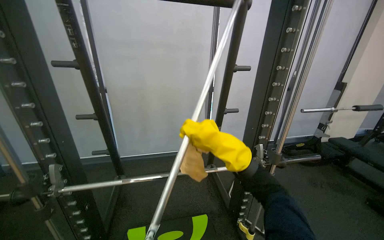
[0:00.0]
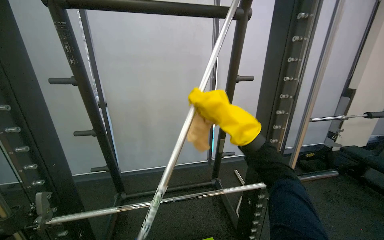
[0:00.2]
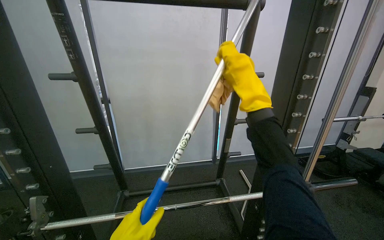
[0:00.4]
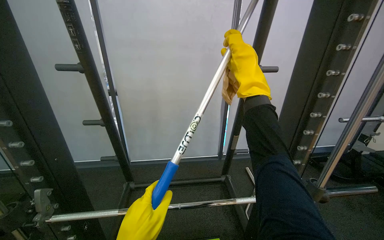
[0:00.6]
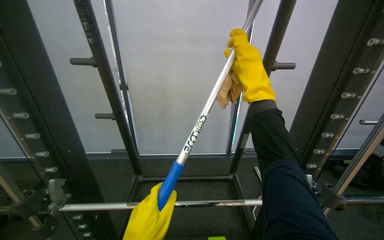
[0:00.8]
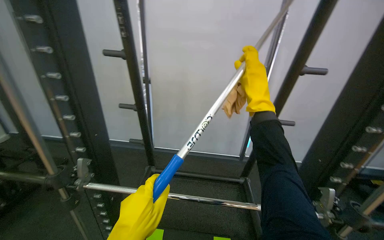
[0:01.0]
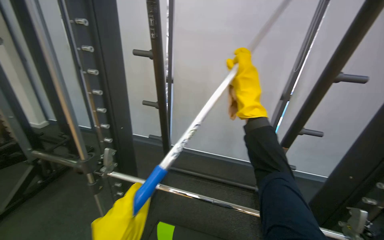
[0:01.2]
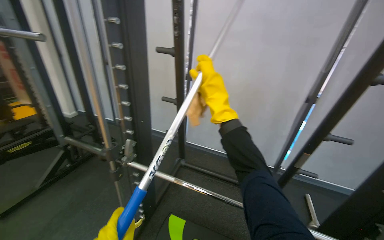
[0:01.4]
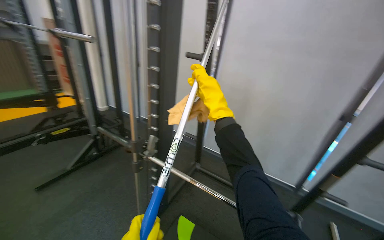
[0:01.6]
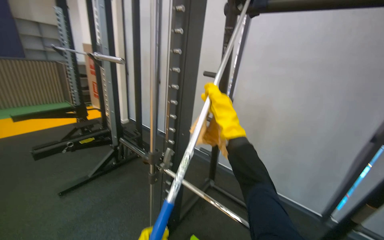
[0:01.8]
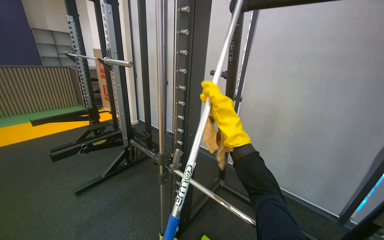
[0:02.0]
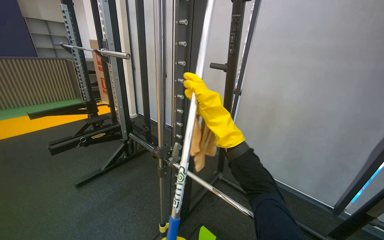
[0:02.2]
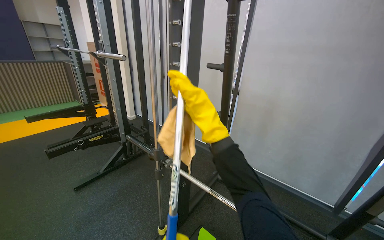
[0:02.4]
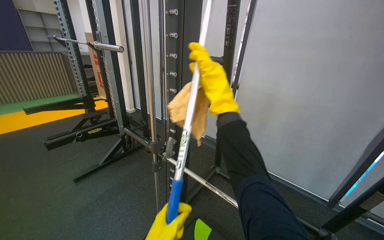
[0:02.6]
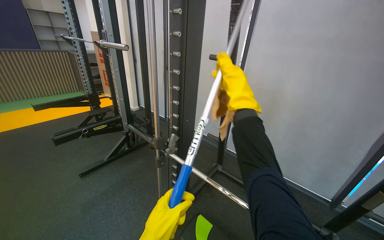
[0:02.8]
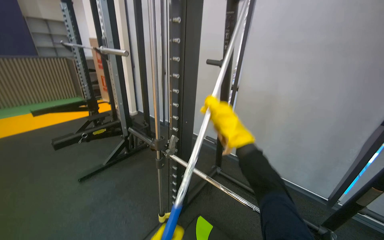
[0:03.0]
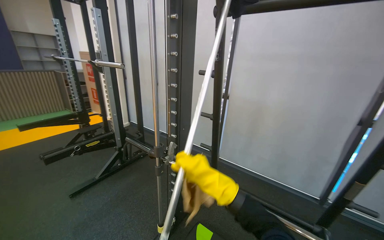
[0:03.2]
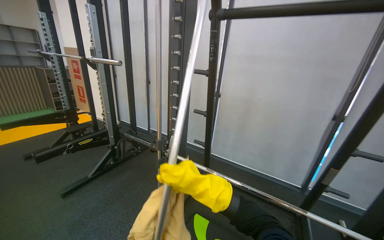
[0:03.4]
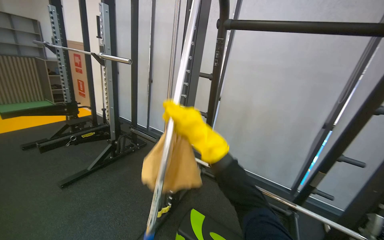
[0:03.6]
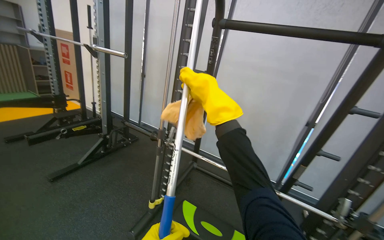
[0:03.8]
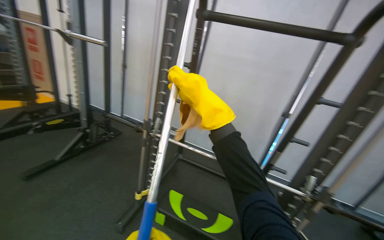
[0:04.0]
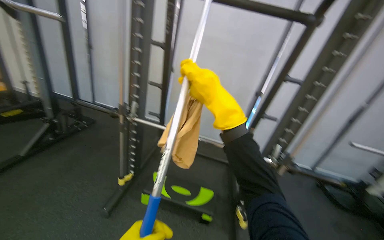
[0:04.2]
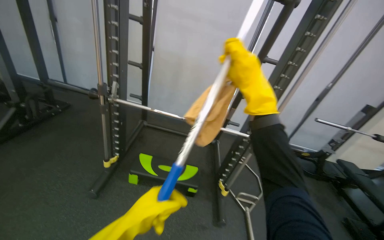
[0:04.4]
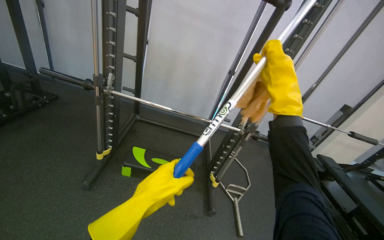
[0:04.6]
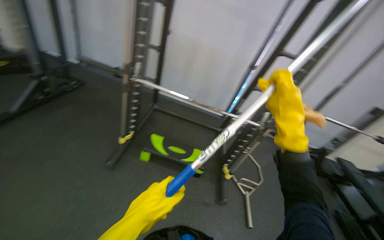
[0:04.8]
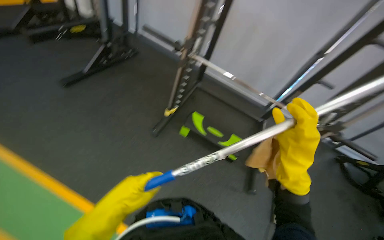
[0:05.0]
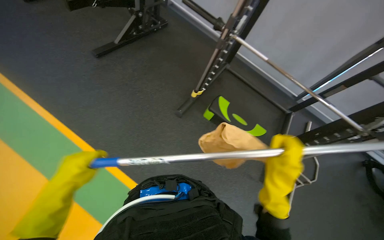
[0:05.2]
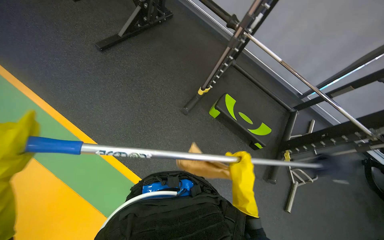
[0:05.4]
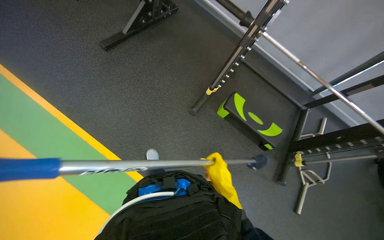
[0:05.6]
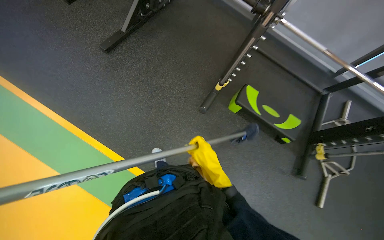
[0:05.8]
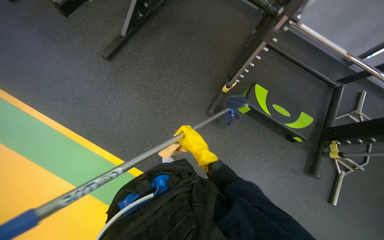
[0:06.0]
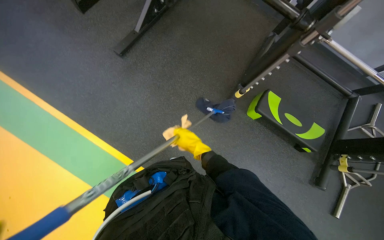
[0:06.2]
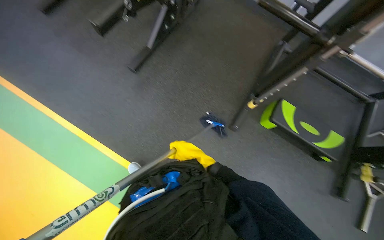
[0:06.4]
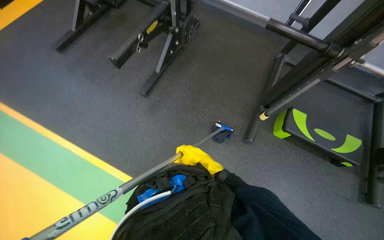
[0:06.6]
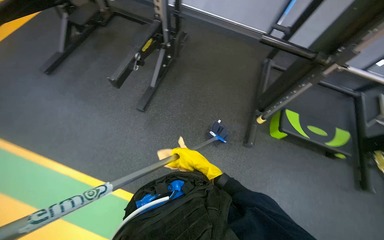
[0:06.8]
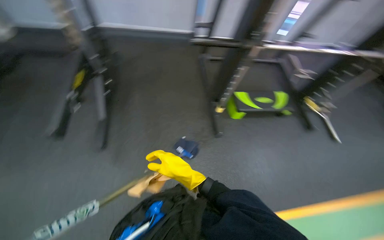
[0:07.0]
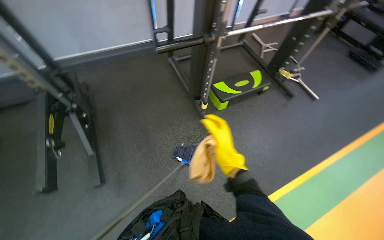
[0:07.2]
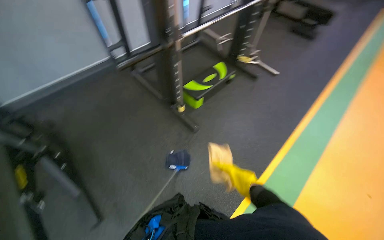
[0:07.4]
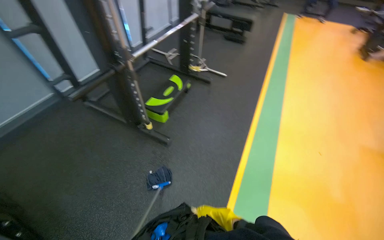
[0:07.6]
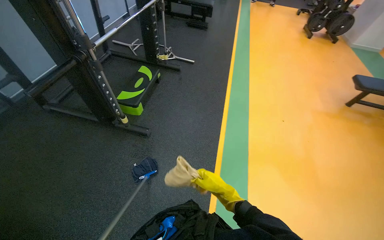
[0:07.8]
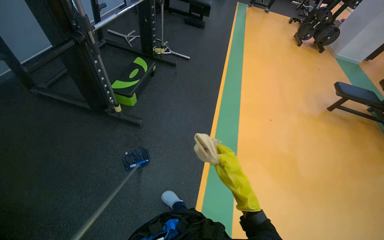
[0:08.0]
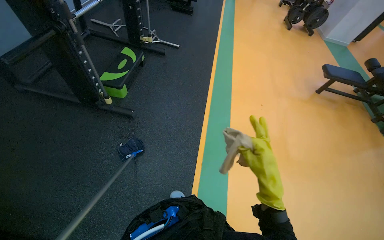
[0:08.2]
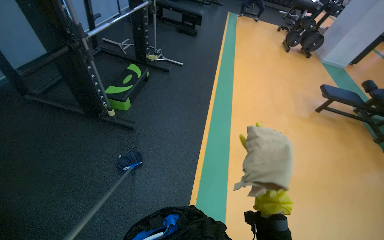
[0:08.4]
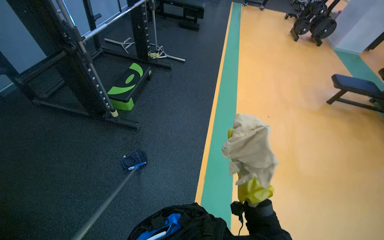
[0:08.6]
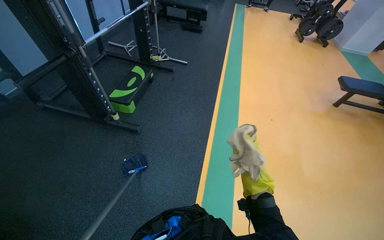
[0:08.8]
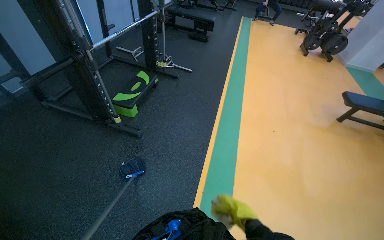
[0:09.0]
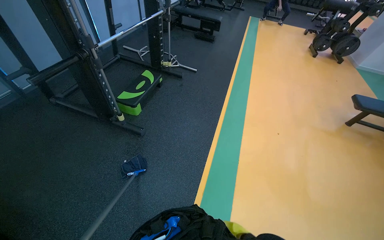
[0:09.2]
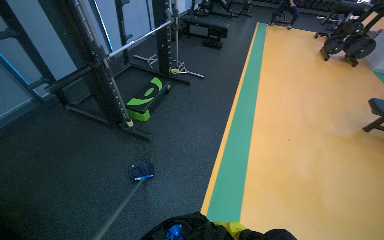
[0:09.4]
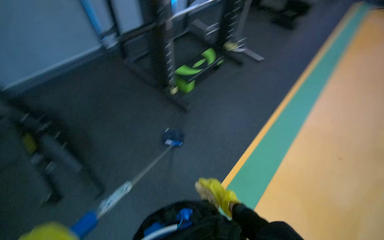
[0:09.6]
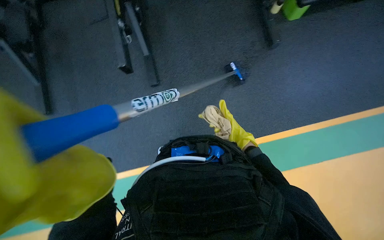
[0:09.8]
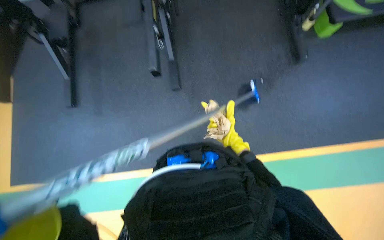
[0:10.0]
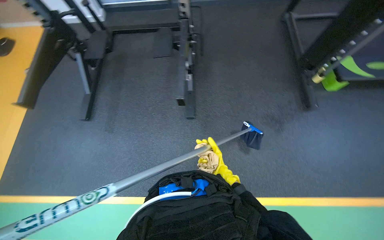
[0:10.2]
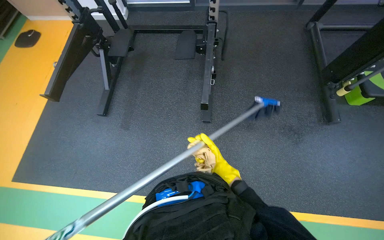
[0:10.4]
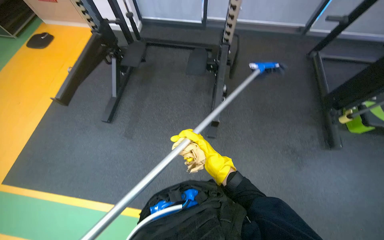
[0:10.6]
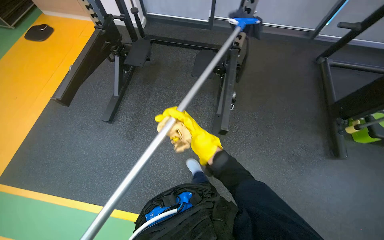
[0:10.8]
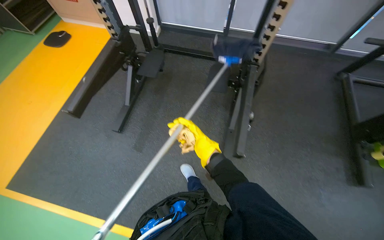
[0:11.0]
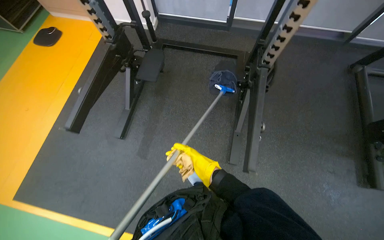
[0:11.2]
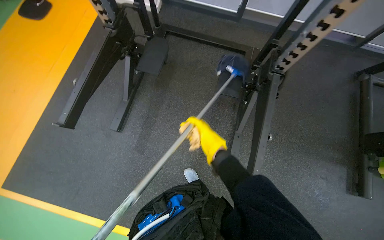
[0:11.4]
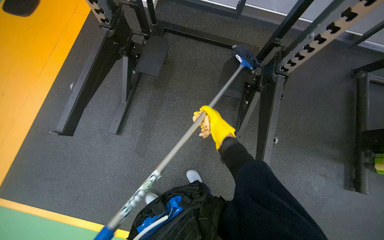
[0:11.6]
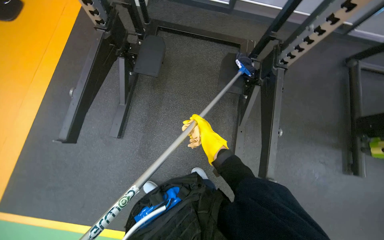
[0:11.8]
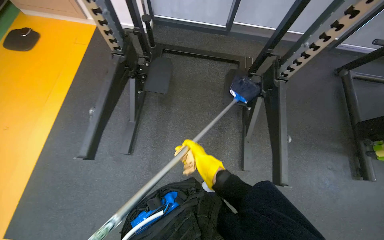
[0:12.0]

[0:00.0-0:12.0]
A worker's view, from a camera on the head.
Job: wiping surfaces.
The whole recording: Cleaning Smith machine. The worker uses a long-handled tool to clean the floor around and wipe the bar of the Smith machine.
0:00.0 to 0:01.6: The wearer looks some 40 degrees further to the left.
0:03.0 to 0:04.4: The wearer moves about 50 cm. The camera sweeps to the right, by some 35 degrees. The camera pitches downward, by roughly 10 degrees.
0:04.4 to 0:06.0: The wearer moves about 80 cm. The head rotates about 30 degrees to the left. The camera pitches downward, by roughly 35 degrees.
0:06.0 to 0:07.6: The camera travels roughly 50 cm. The wearer looks about 95 degrees further to the right. The camera pitches upward, by about 15 degrees.
0:09.0 to 0:10.4: The wearer's head swings roughly 80 degrees to the left. The wearer looks some 20 degrees further downward.
0:10.4 to 0:12.0: The wearer moves approximately 80 cm.

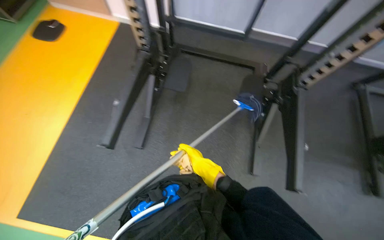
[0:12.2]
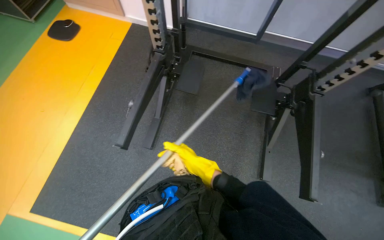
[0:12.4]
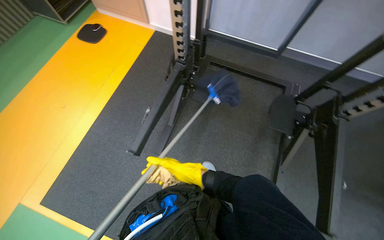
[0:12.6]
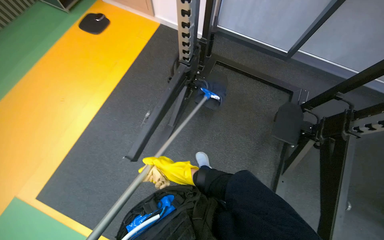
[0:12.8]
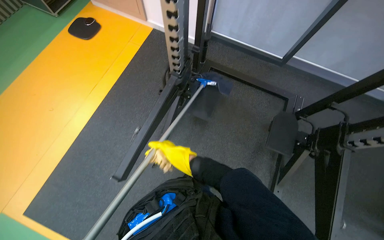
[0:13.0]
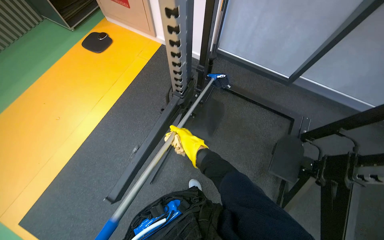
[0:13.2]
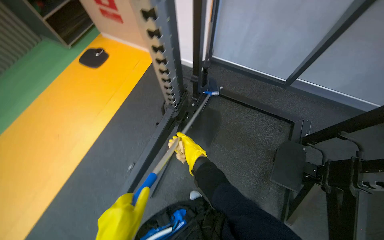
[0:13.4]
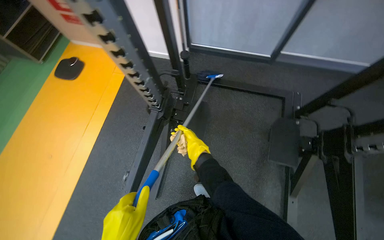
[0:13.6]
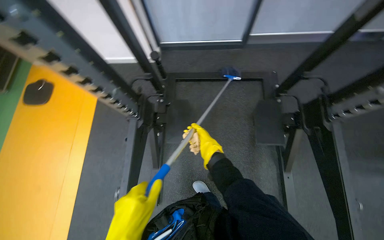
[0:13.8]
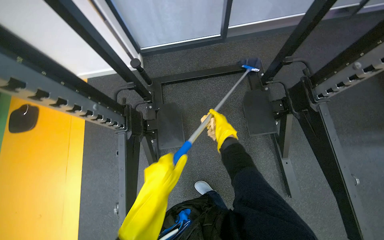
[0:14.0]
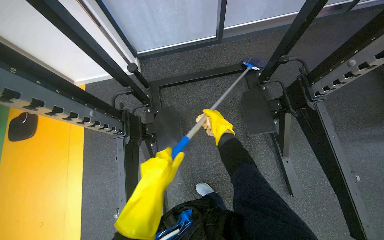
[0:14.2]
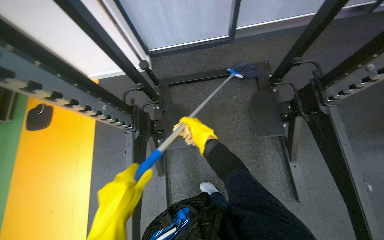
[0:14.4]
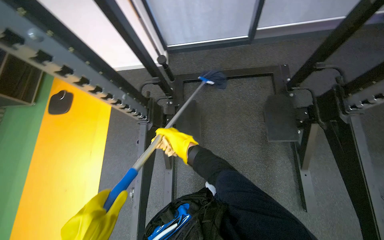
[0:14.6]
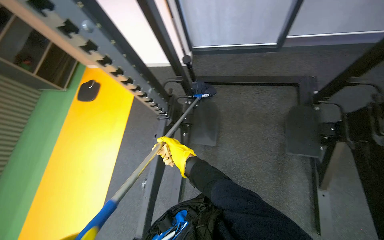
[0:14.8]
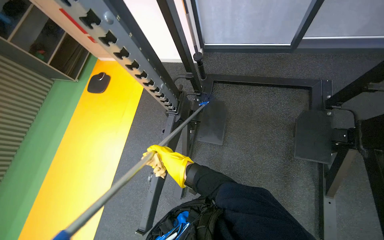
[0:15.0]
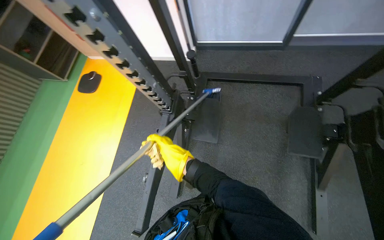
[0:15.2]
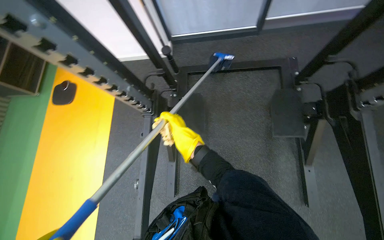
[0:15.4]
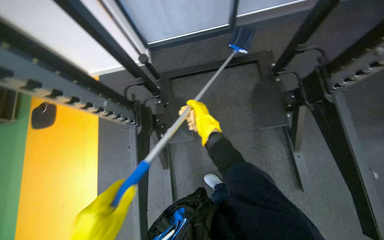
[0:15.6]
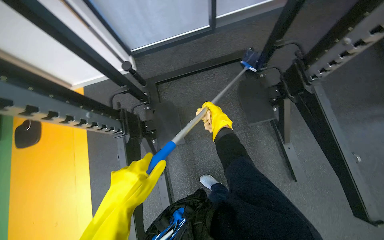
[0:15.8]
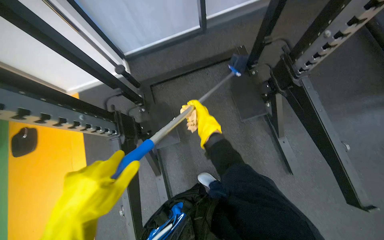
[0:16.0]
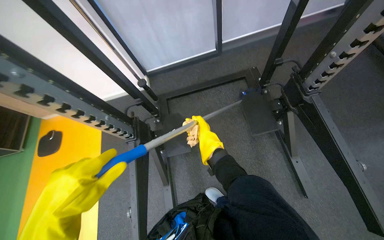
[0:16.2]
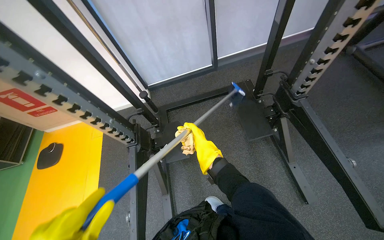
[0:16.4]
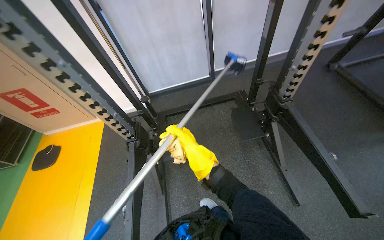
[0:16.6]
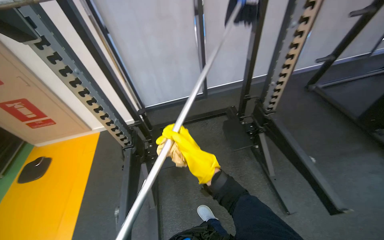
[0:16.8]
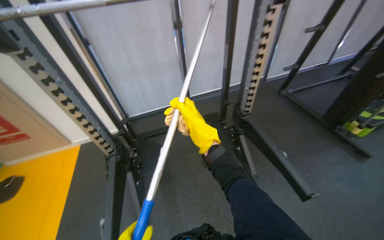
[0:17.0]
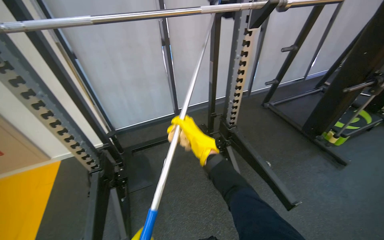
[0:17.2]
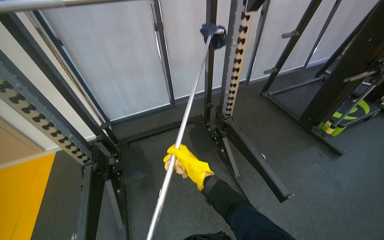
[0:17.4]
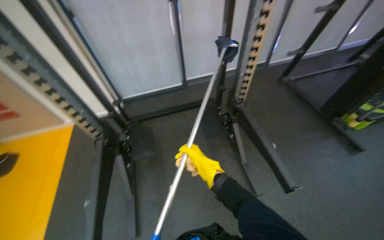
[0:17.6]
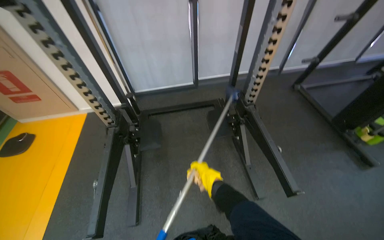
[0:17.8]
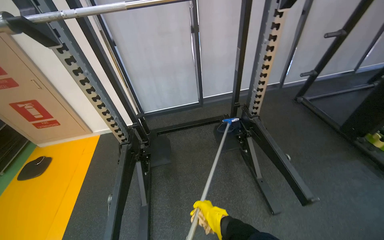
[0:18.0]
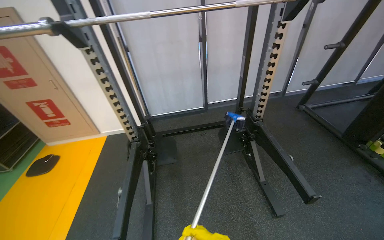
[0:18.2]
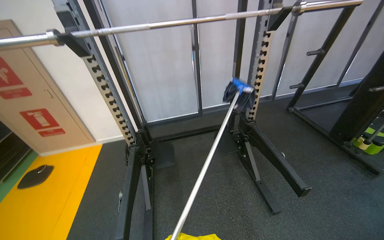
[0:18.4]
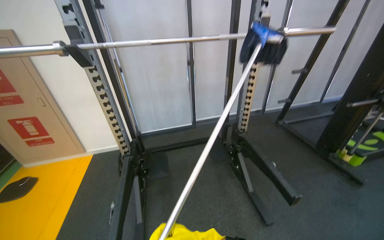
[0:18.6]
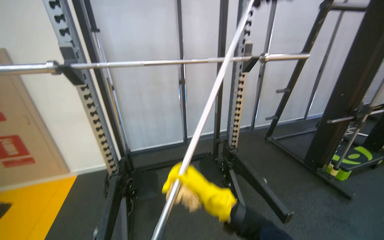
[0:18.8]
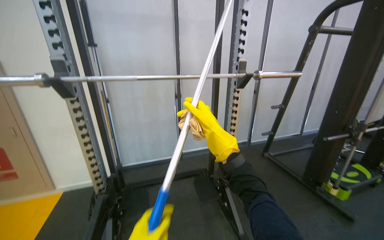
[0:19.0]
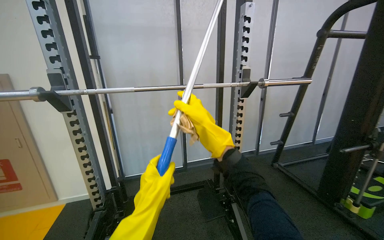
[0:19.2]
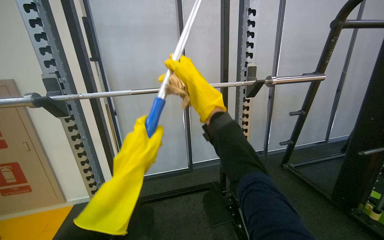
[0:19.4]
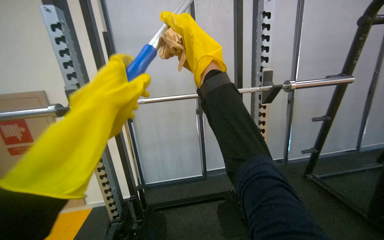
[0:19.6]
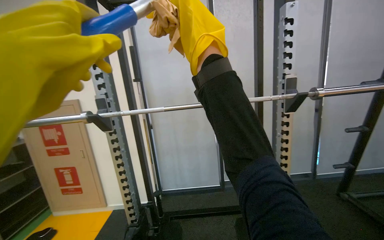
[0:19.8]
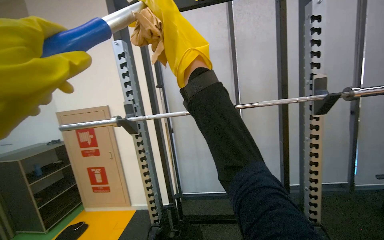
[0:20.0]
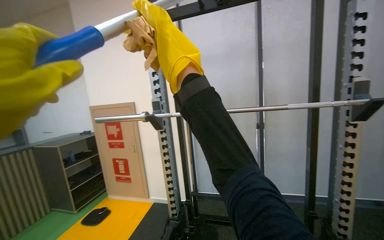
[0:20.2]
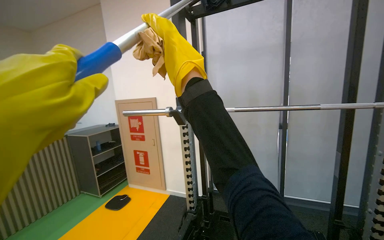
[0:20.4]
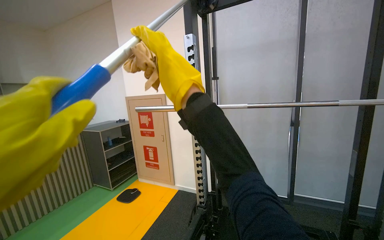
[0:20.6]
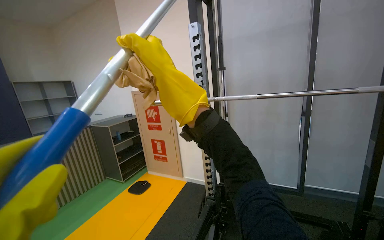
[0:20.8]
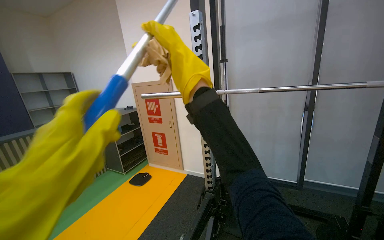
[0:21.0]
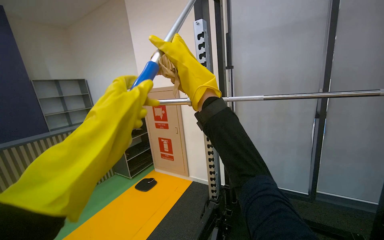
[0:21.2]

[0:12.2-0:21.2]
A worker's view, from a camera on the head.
Job: wiping surfaces.
The whole recording: Cleaning Smith machine. The worker uses a long-handled tool to clean the floor around and wipe the bar of the Smith machine.
0:12.2 to 0:13.8: The wearer moves about 50 cm.
0:13.8 to 0:15.2: The right hand shifts approximately 25 cm to the left.
0:15.2 to 0:16.6: The view tilts about 20 degrees upward.
0:16.6 to 0:18.2: The camera pitches upward, by some 15 degrees.
0:18.2 to 0:19.8: The camera pitches upward, by roughly 25 degrees.
0:19.8 to 0:21.2: The camera sweeps to the left, by about 30 degrees.
